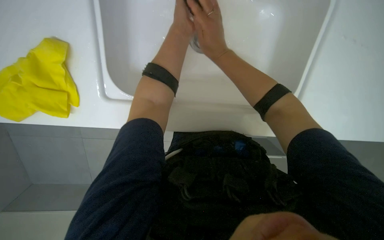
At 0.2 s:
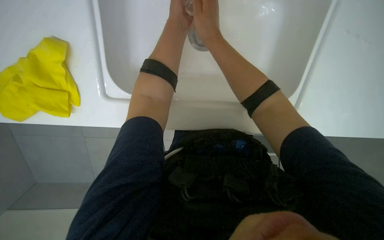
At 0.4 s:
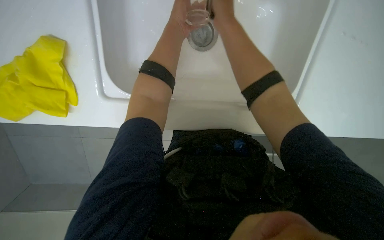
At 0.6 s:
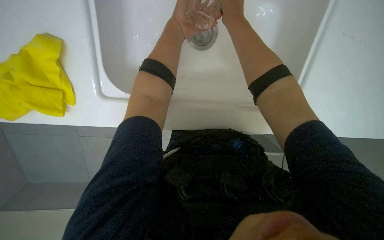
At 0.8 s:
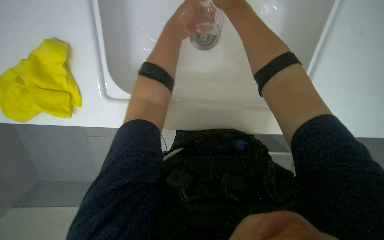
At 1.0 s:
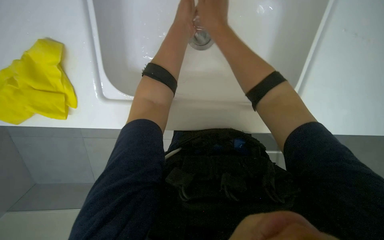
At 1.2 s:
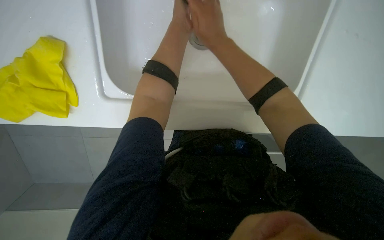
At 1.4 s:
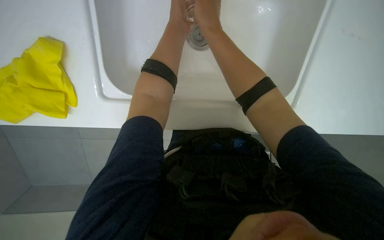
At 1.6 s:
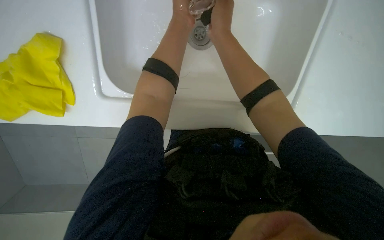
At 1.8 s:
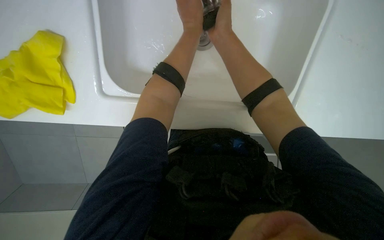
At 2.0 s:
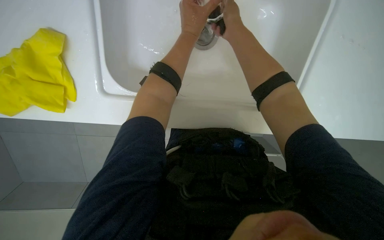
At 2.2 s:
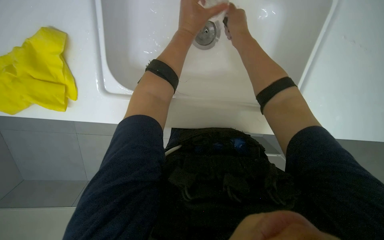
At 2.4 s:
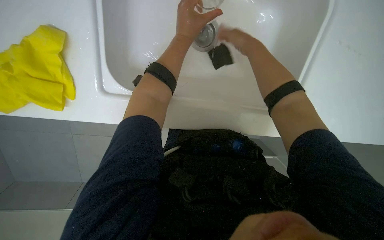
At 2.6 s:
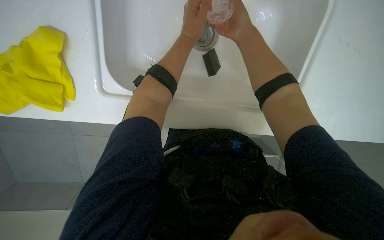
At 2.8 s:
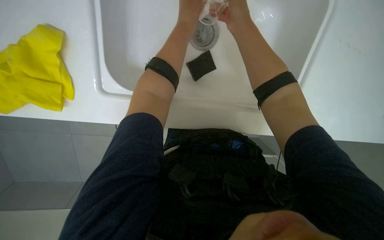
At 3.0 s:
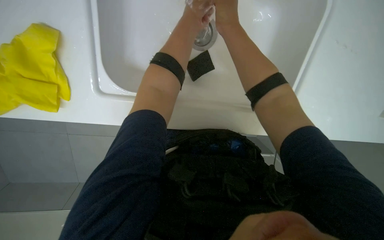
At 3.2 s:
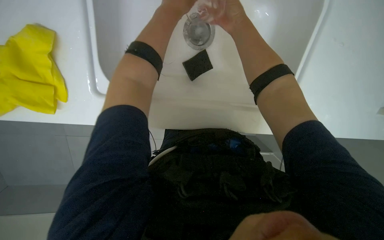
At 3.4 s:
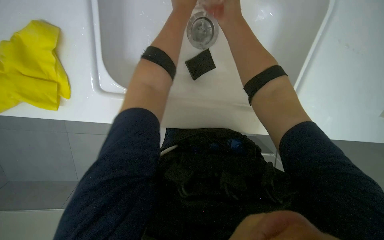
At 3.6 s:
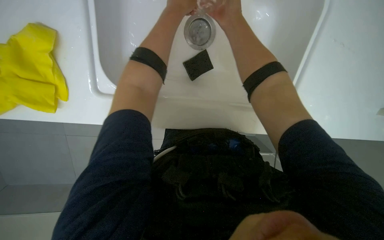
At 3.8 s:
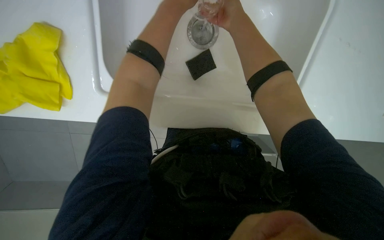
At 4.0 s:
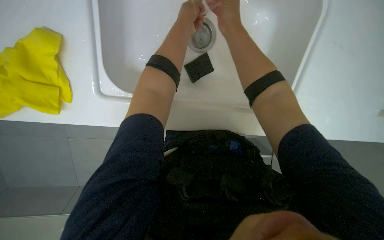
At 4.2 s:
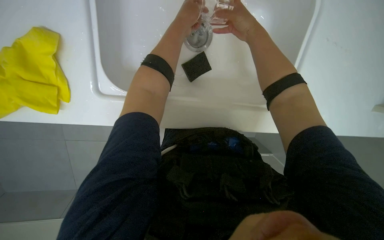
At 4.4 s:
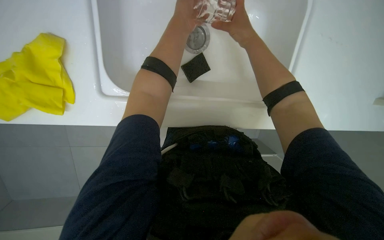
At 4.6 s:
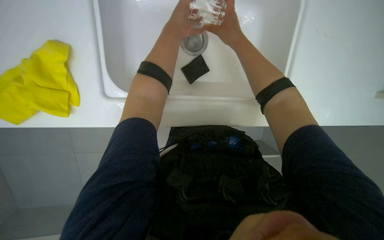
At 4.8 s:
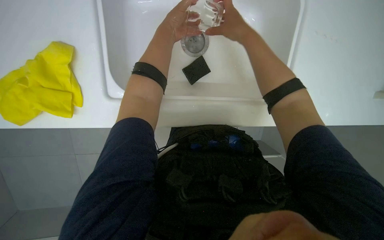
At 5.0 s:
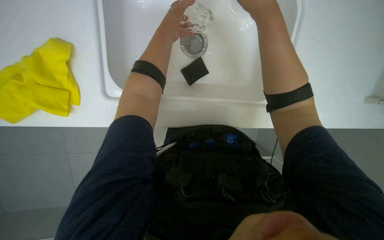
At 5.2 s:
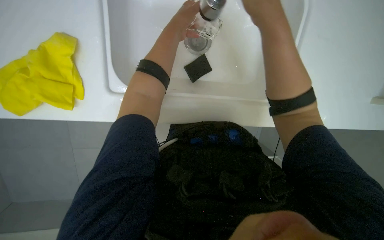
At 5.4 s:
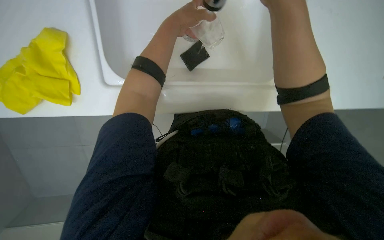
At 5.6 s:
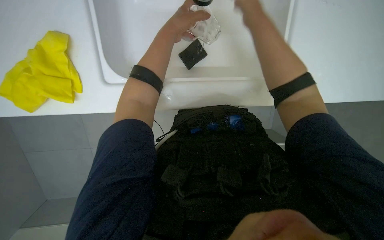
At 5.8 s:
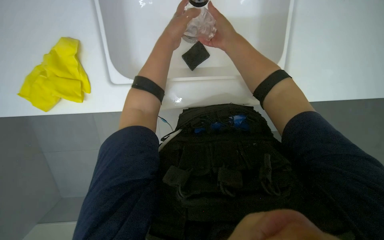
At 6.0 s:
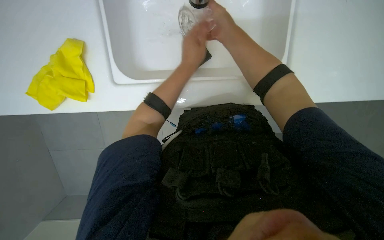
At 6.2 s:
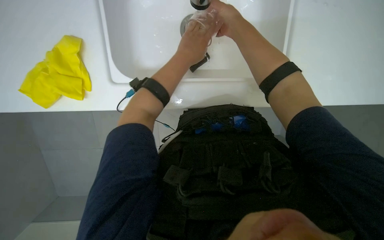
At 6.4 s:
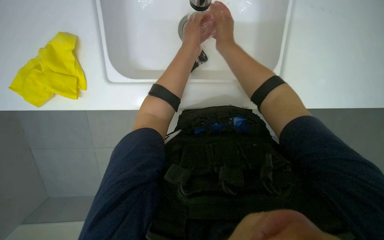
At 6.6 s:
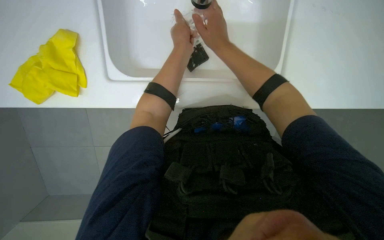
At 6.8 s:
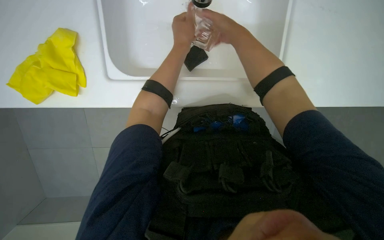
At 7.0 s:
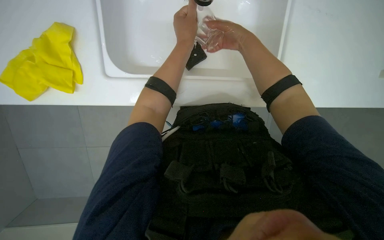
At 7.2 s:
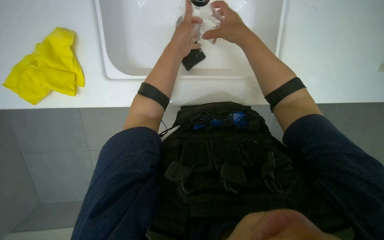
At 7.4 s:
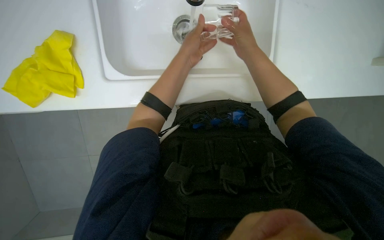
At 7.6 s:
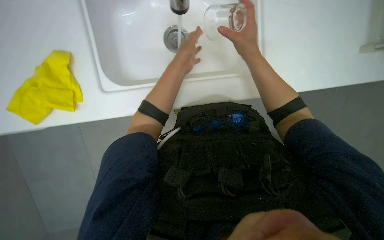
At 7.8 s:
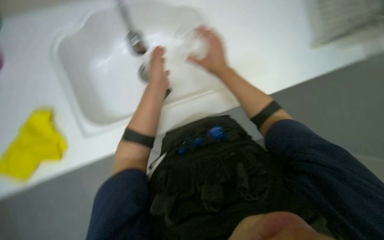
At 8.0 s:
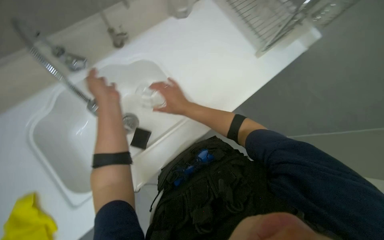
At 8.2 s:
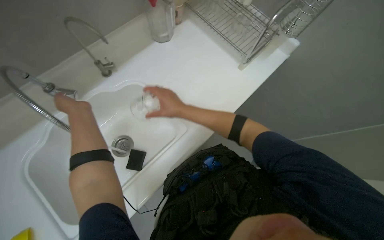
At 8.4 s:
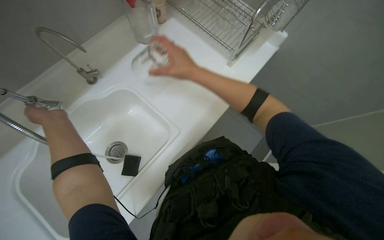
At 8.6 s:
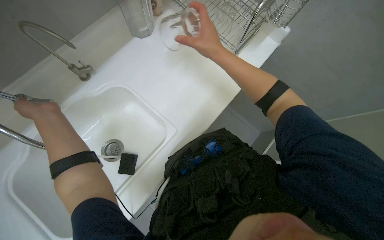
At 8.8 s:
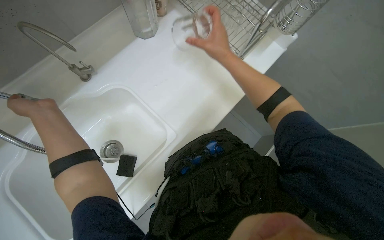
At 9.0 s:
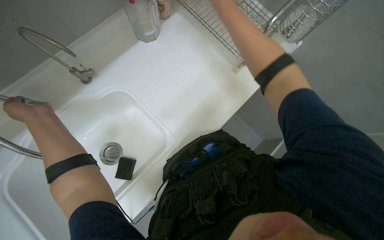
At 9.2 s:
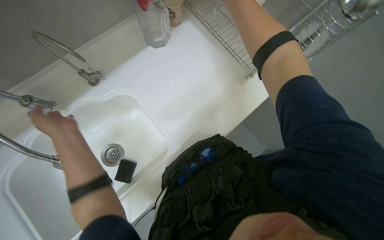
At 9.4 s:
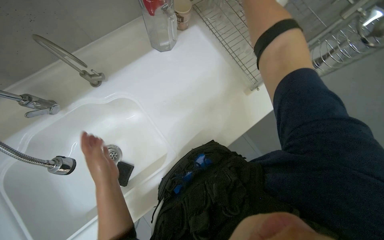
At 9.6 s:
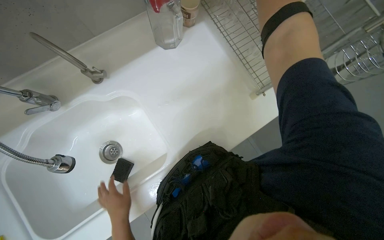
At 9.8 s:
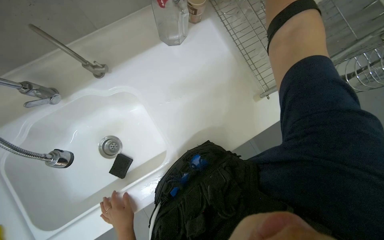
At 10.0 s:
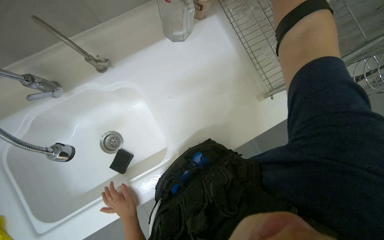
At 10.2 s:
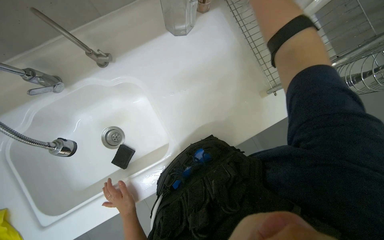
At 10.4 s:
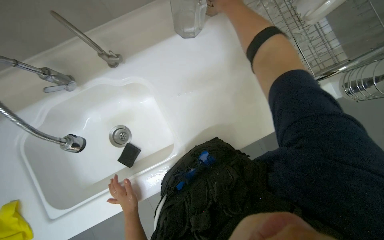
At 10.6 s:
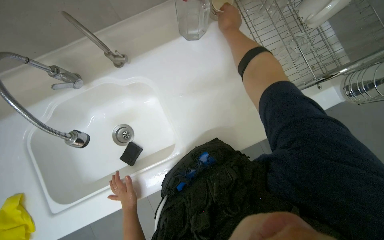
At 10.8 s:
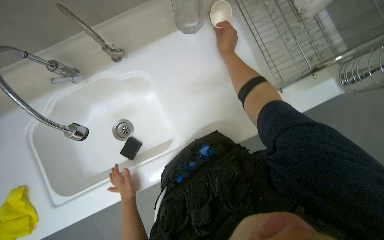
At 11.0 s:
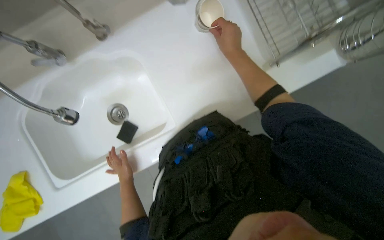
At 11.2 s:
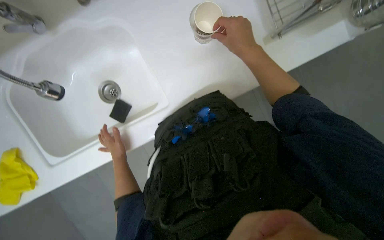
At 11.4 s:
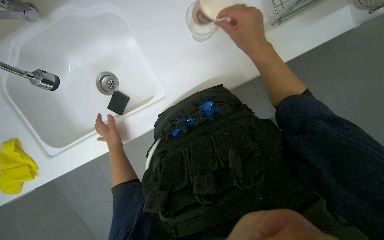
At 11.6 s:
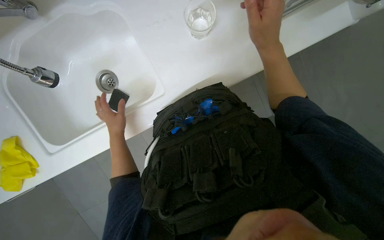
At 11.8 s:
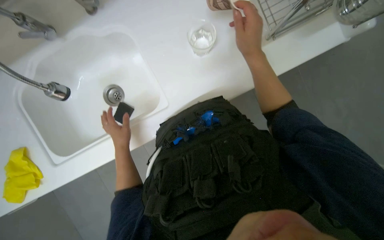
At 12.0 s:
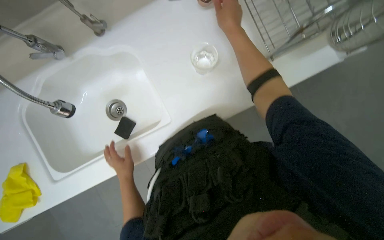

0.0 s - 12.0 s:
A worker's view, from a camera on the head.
Job: cleaning kitchen.
The whole recording: Washing dishes in sink. The worker washes multiple dishes and glasses in the sink with a sponge.
3.0 s - 4.4 s: The hands stay close to where they were, moving slightly.
4.4 s - 6.0 s: The right hand travels nearer to the camera and back again, about 20 cm each way. Meanwhile the left hand travels down the picture by approximately 15 cm.
6.0 s - 7.6 s: The right hand goes nearer and farther, some 10 cm each way, reversing 2 times.
9.0 s - 10.4 s: The left hand shifts some 40 cm down the picture, farther from the camera and to the right.

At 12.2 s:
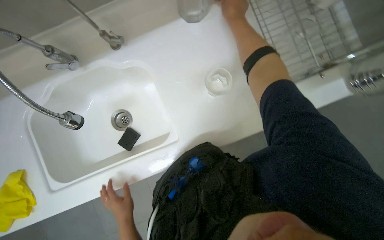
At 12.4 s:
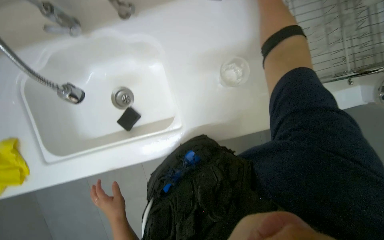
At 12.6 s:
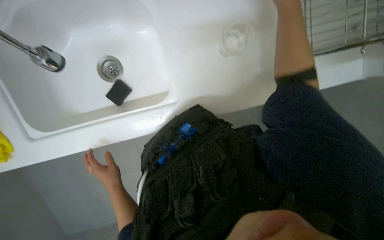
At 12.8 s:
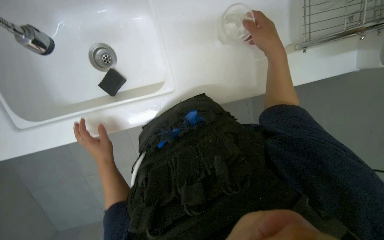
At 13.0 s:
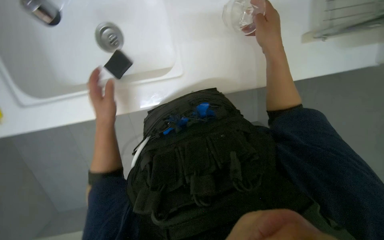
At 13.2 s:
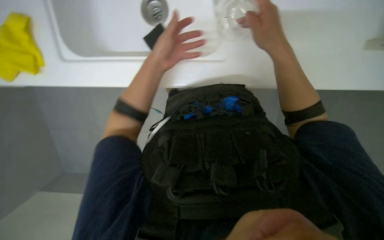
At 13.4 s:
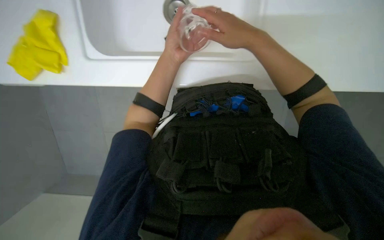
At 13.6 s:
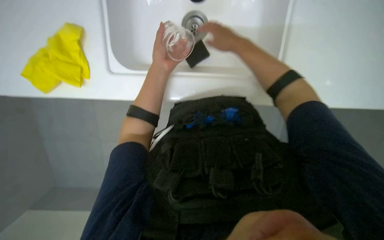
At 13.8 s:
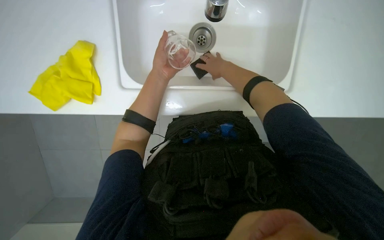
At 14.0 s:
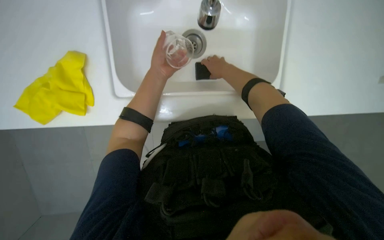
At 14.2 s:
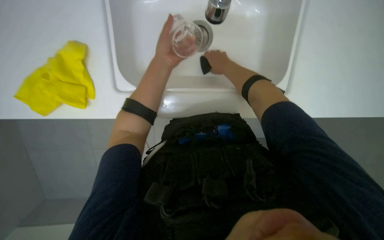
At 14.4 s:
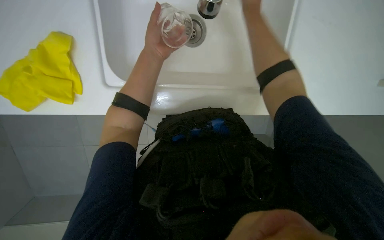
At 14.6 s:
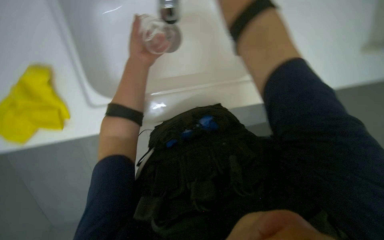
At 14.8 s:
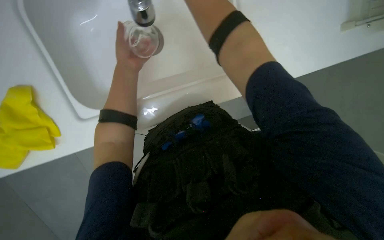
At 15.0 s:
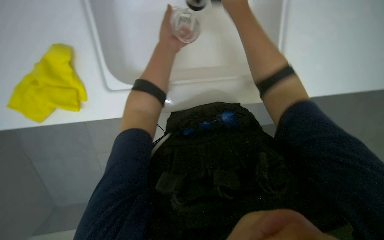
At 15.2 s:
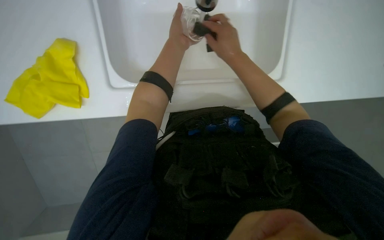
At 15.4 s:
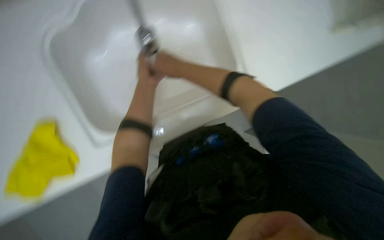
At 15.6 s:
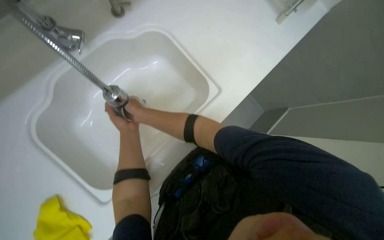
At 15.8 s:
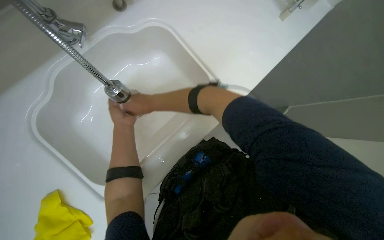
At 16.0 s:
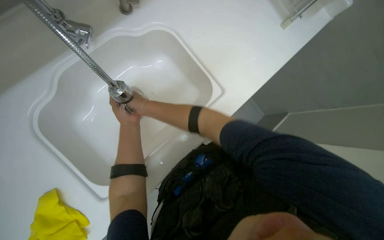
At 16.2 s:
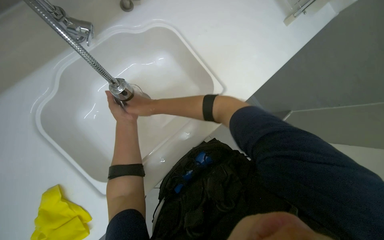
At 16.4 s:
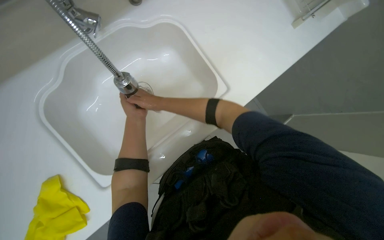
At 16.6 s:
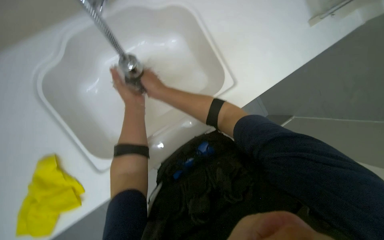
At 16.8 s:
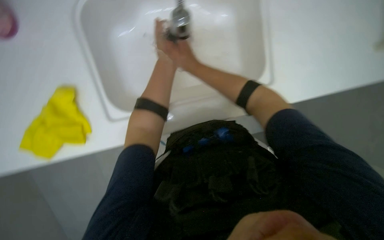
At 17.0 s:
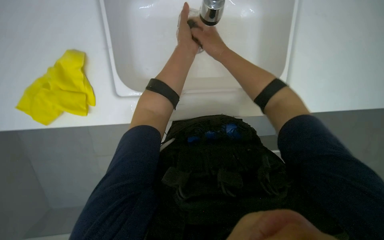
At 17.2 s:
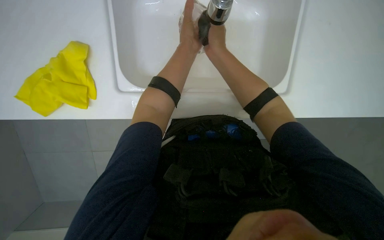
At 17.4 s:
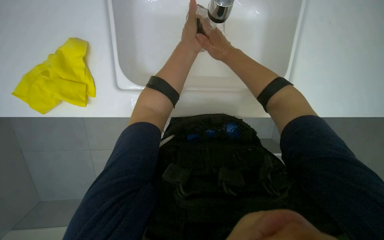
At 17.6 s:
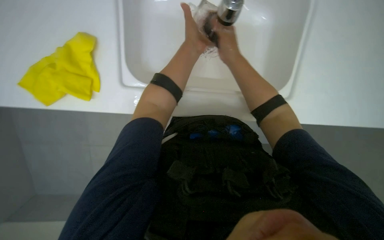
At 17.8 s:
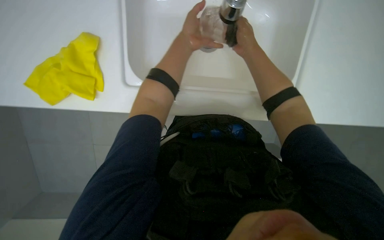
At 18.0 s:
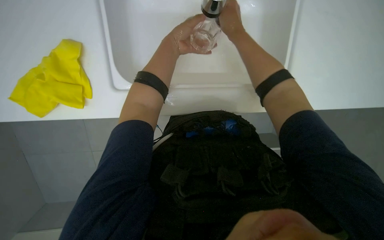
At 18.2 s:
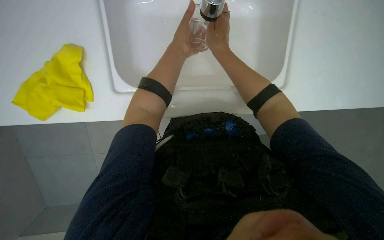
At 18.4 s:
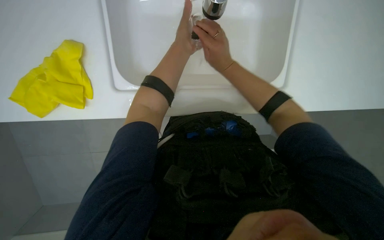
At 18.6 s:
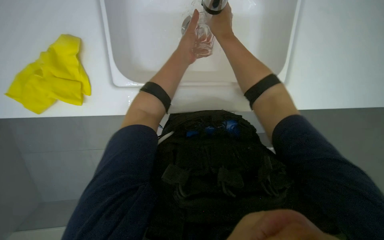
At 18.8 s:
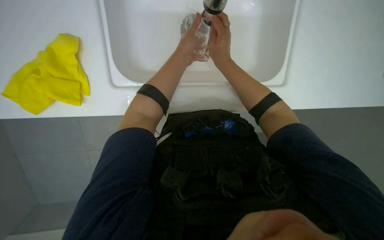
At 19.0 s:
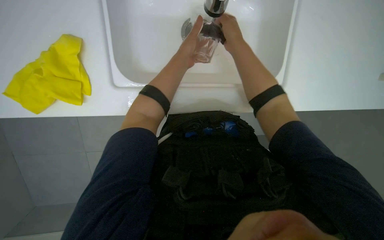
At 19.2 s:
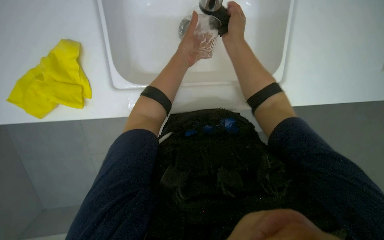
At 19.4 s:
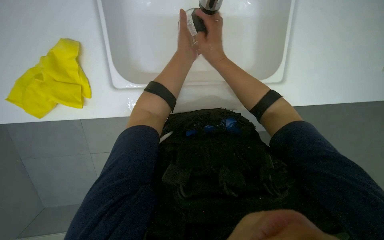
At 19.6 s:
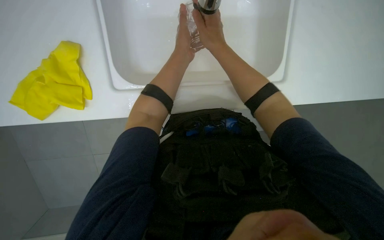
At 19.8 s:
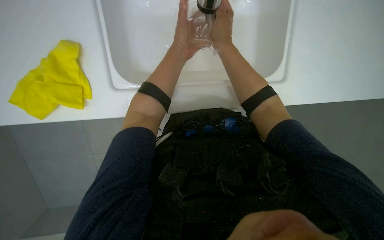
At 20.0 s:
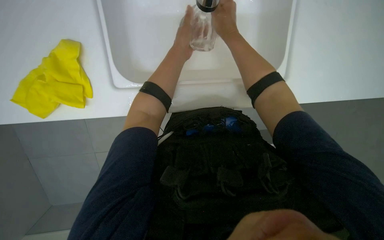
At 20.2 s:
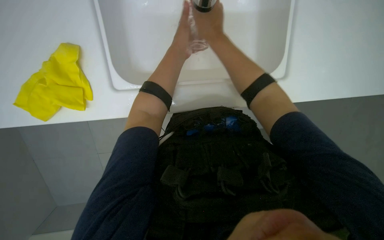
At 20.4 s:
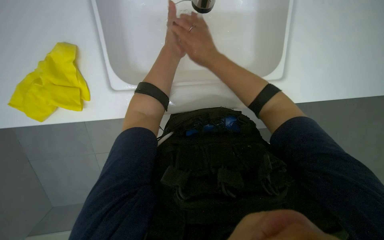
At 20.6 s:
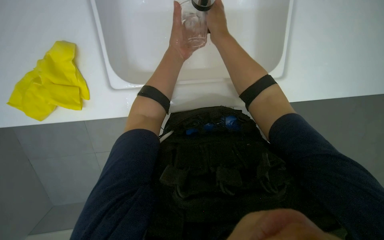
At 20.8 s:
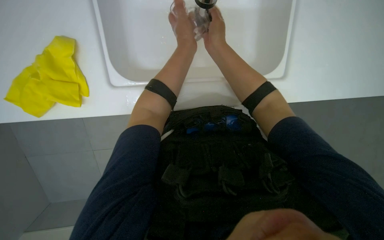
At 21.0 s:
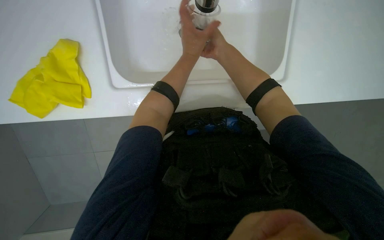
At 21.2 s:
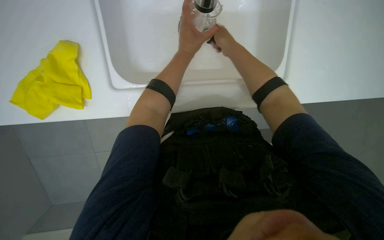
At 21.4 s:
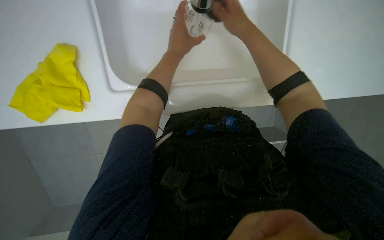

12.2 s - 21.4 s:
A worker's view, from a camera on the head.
Job: cleaning kitchen.
The whole recording: Washing dishes in sink. The worker washes multiple dishes and glasses in the sink with a sponge.
12.2 s - 13.8 s: The right hand moves farther from the camera and down the picture, approximately 25 cm, while the left hand moves up the picture, some 25 cm.
13.8 s - 15.2 s: The left hand moves to the right and up the picture, some 20 cm.
